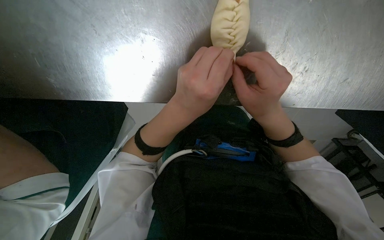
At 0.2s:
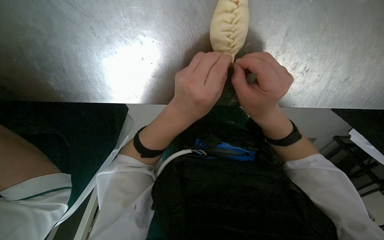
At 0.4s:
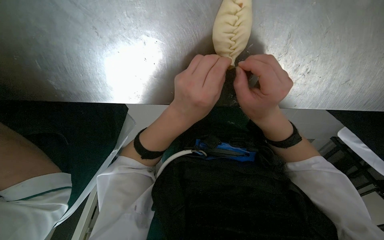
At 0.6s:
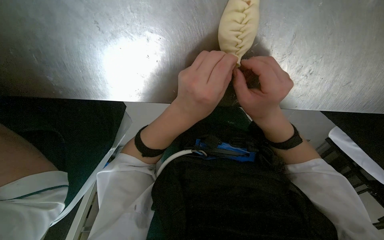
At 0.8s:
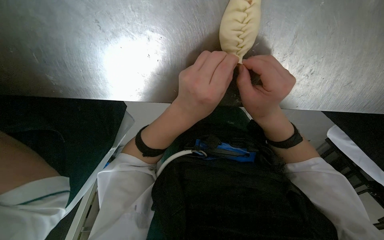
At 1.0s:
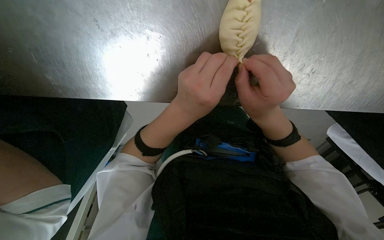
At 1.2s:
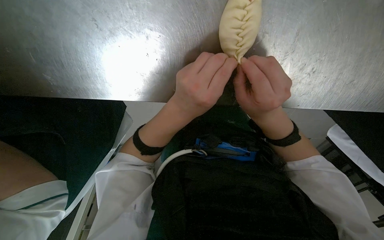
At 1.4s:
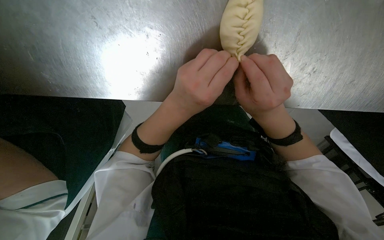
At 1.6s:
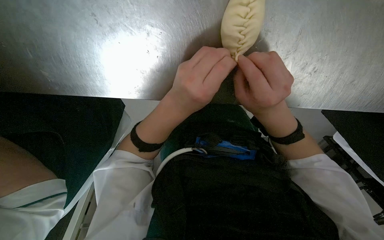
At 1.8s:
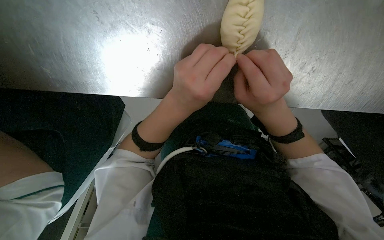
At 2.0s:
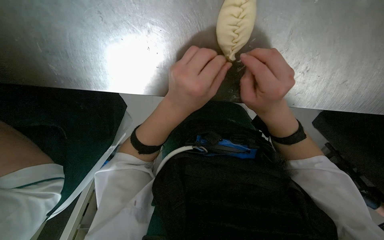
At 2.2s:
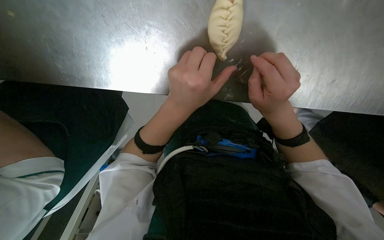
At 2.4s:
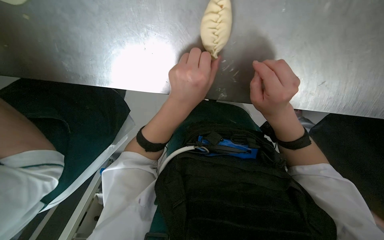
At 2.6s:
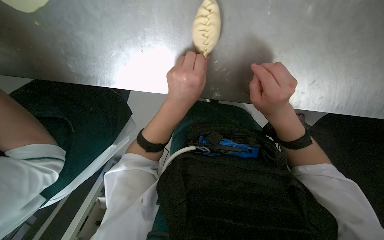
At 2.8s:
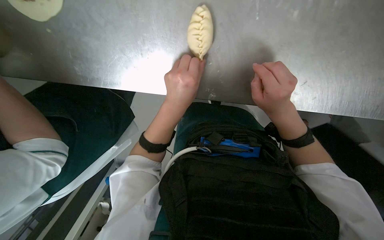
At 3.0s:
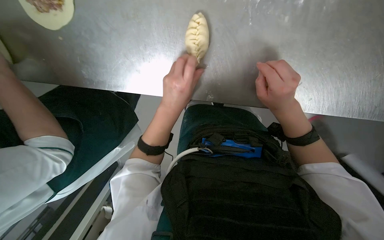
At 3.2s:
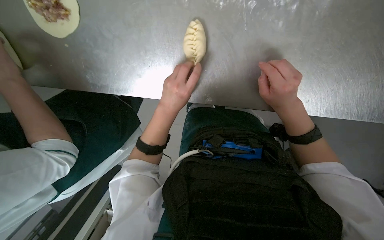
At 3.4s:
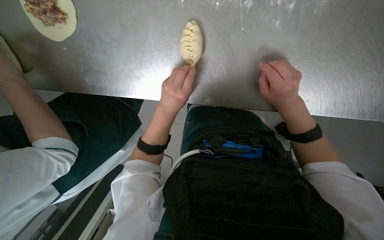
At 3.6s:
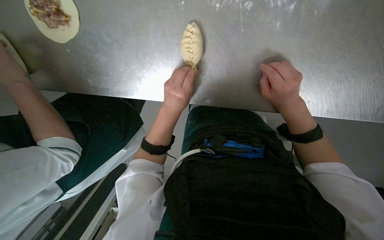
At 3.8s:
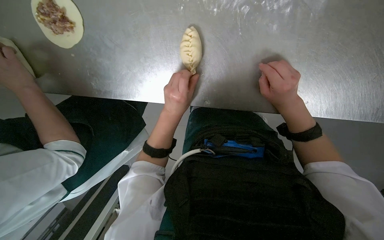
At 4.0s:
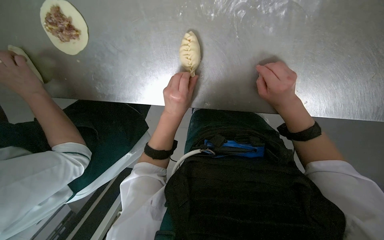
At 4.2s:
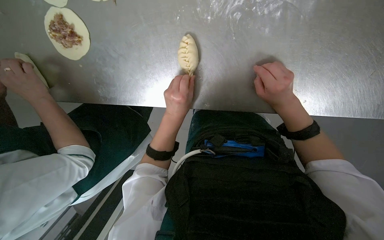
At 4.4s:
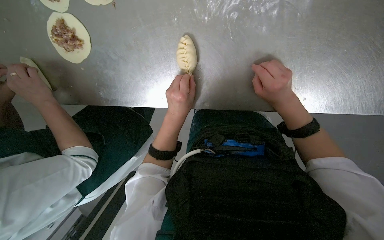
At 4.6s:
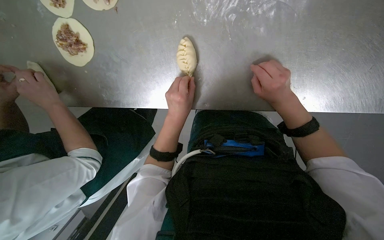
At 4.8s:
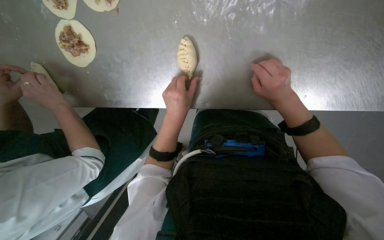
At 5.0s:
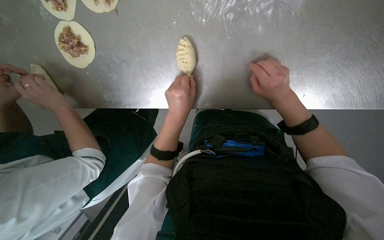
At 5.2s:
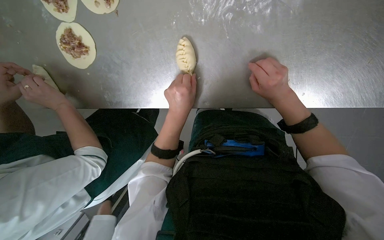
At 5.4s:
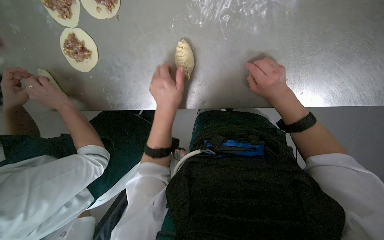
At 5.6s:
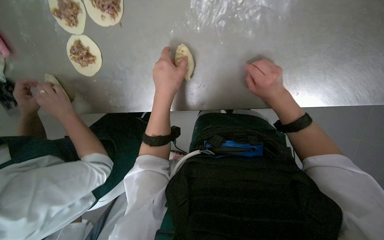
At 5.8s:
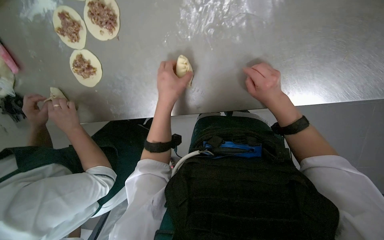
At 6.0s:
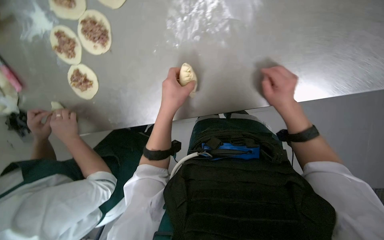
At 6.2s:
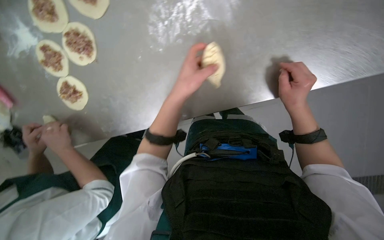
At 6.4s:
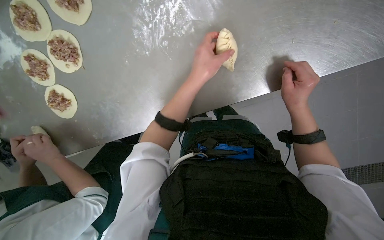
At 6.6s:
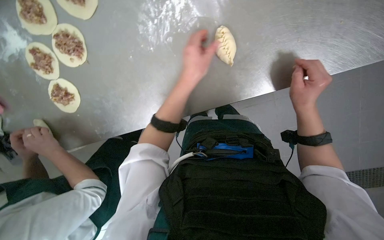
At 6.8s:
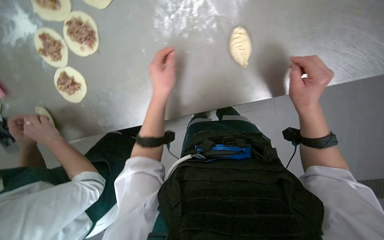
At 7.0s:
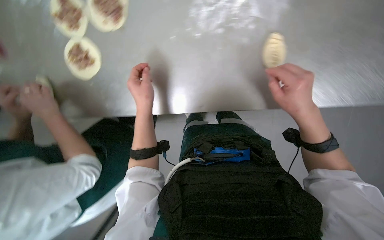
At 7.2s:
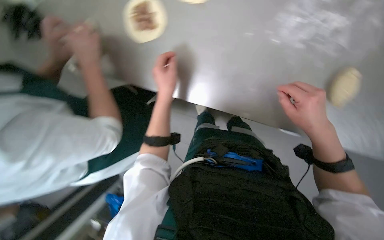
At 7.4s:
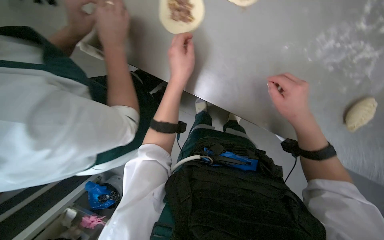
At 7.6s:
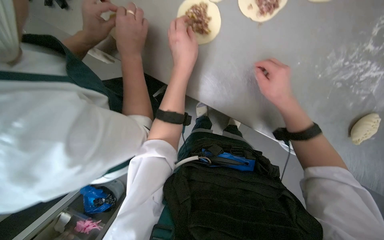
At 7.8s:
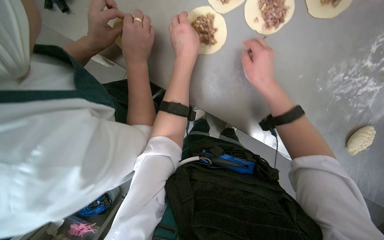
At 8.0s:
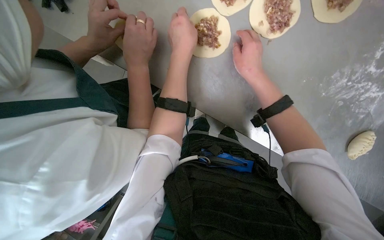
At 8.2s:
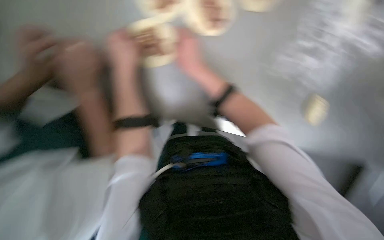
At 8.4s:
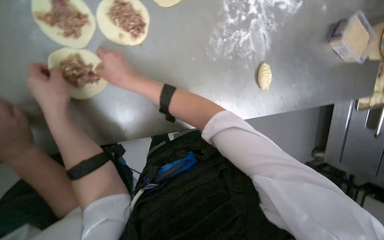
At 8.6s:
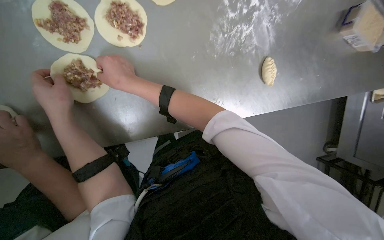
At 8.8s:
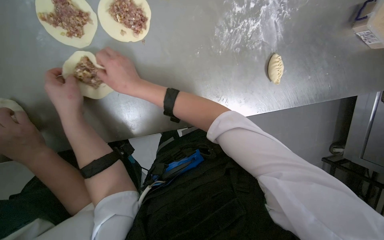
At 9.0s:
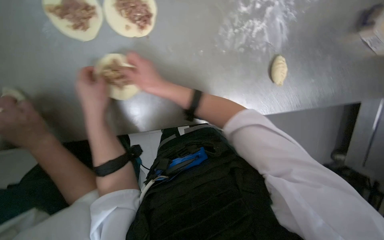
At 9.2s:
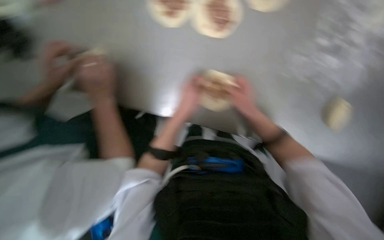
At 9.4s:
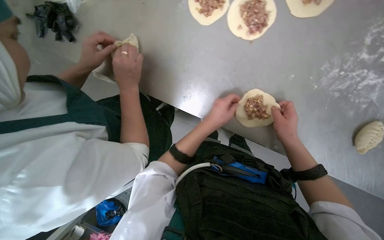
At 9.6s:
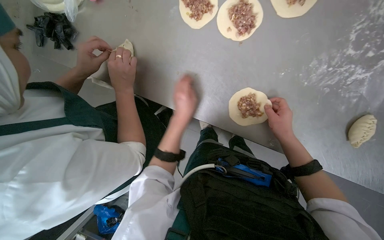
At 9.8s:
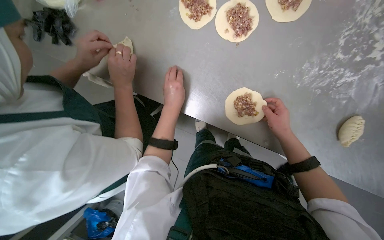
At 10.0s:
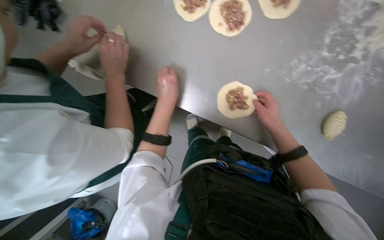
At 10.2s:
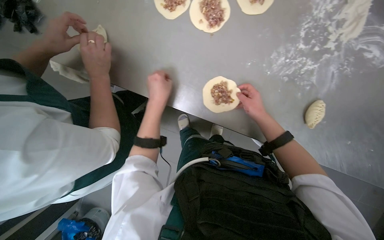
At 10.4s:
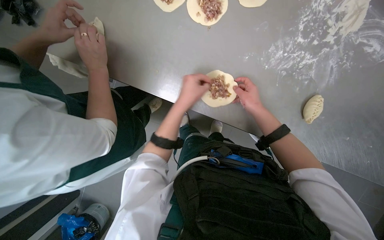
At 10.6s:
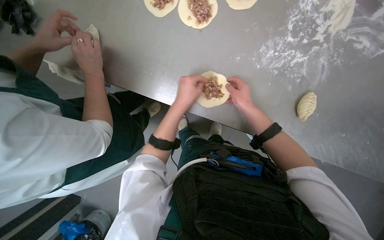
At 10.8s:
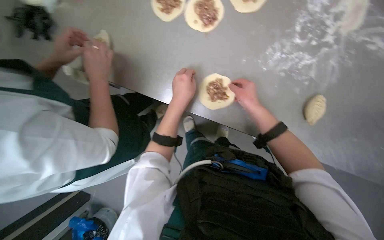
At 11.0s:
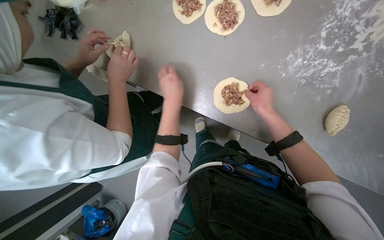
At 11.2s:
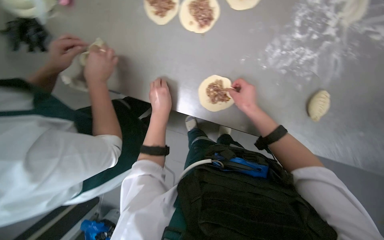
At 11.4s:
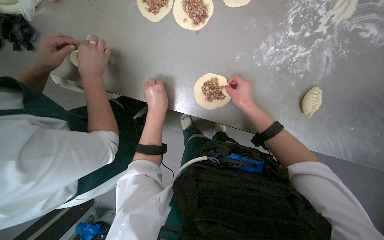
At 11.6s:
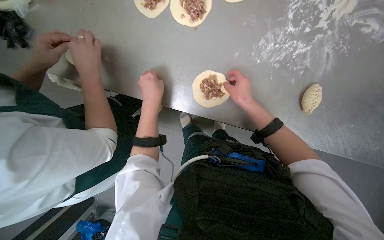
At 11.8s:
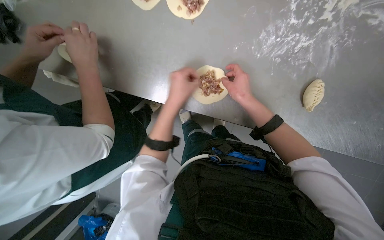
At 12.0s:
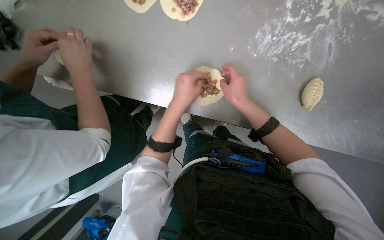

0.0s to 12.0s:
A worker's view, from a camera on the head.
Job: preparing food.
The whole recording: Sealing meat-filled dumplings. The worker continues sealing meat-filled dough circles, pinching the edges to form a braided pattern.
0.0s to 1.6s: The hands are busy where they are.
1.6s to 3.0s: The camera pitches upward, by some 15 degrees. The right hand shifts approximately 15 cm to the right.
3.0s to 4.4s: The hands work in one place, with small movements.
6.0s to 7.6s: The left hand travels to the right and back again, some 15 cm each way.
7.6s to 9.0s: The left hand moves to the left and down the picture, some 20 cm, while the right hand moves to the left, about 30 cm.
9.0s to 10.4s: The left hand moves left and right over about 30 cm, changing direction 2 times; the right hand heads to the right, covering some 35 cm.
10.4s to 12.0s: The hands stay close to where they were, moving slightly.

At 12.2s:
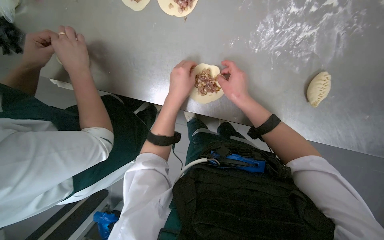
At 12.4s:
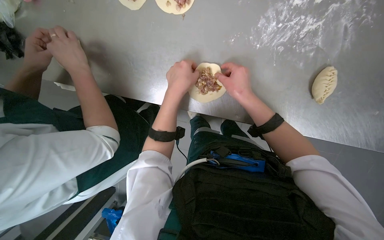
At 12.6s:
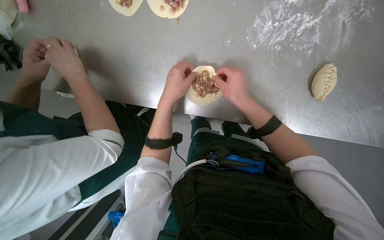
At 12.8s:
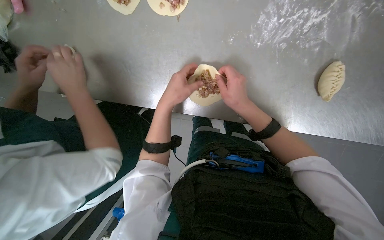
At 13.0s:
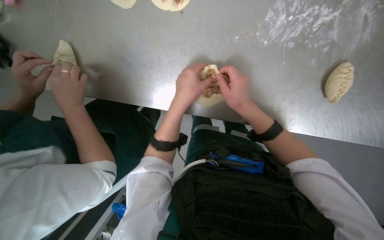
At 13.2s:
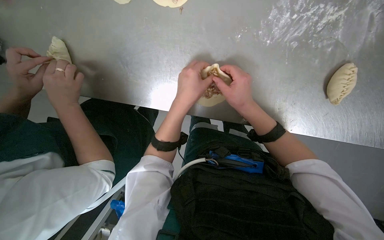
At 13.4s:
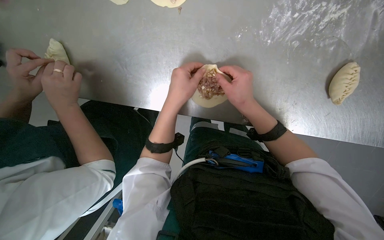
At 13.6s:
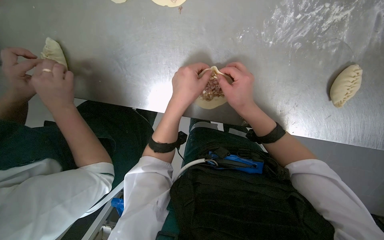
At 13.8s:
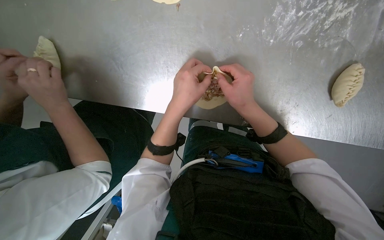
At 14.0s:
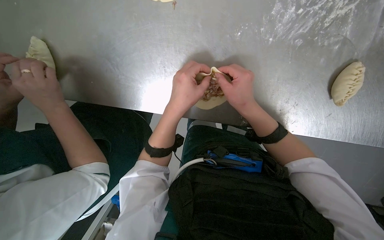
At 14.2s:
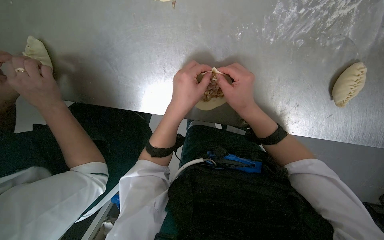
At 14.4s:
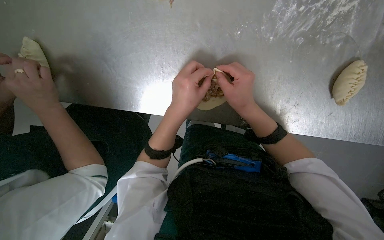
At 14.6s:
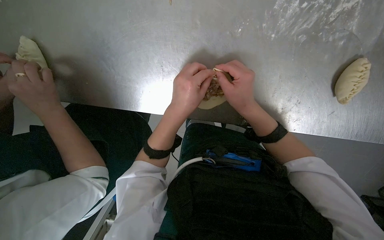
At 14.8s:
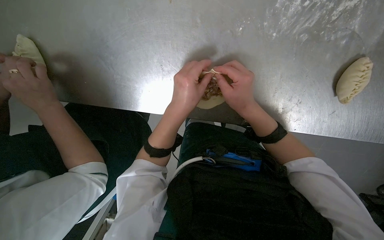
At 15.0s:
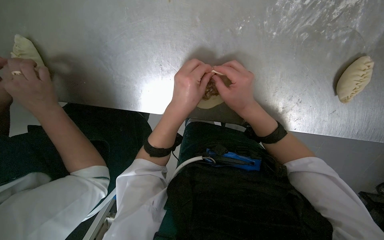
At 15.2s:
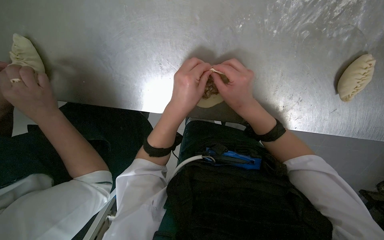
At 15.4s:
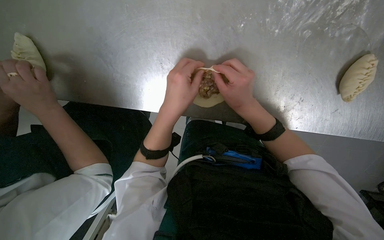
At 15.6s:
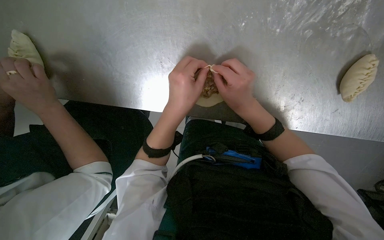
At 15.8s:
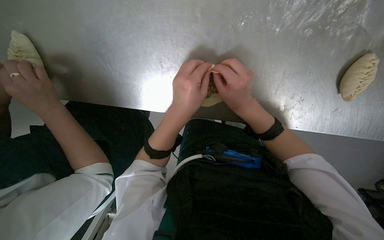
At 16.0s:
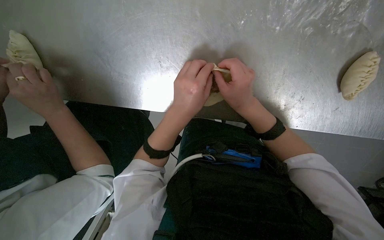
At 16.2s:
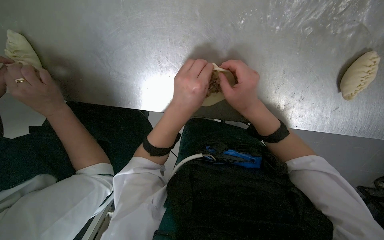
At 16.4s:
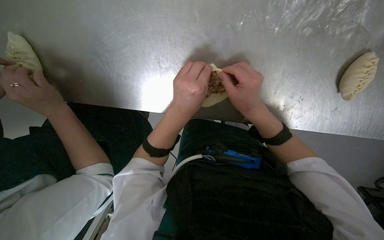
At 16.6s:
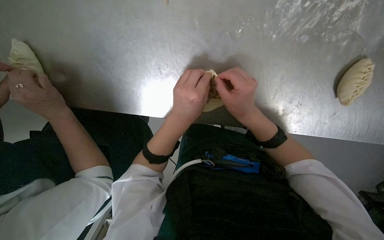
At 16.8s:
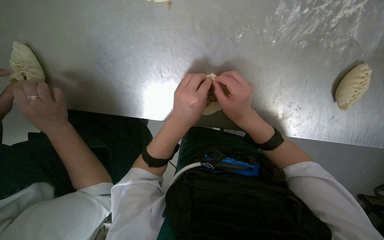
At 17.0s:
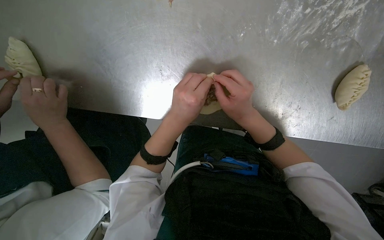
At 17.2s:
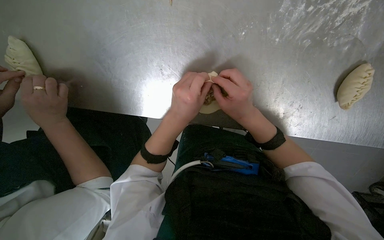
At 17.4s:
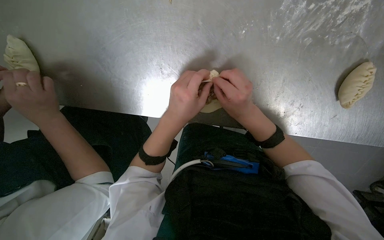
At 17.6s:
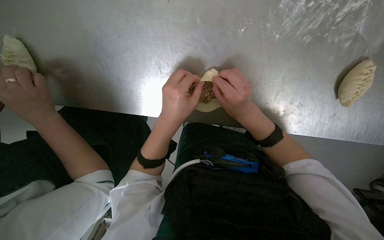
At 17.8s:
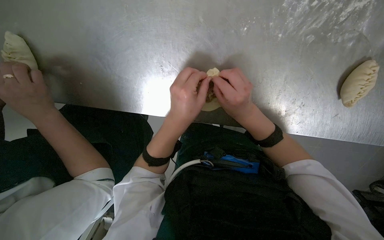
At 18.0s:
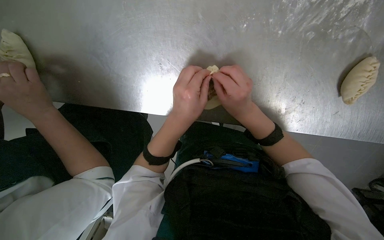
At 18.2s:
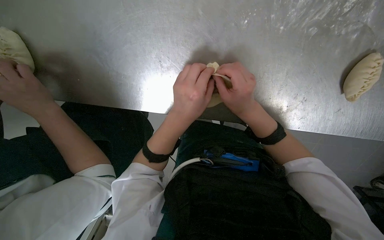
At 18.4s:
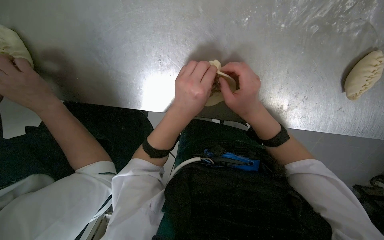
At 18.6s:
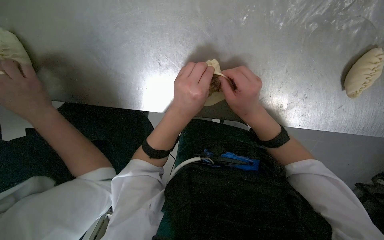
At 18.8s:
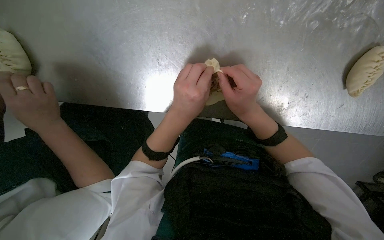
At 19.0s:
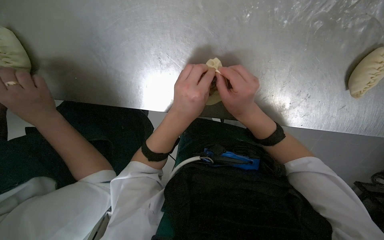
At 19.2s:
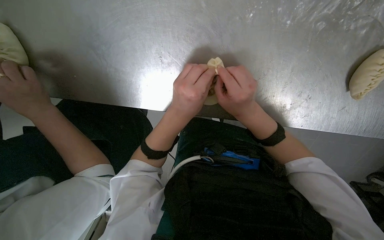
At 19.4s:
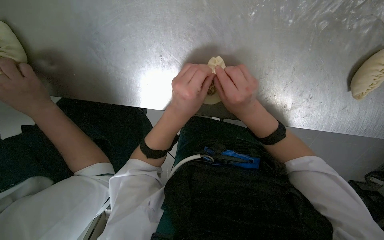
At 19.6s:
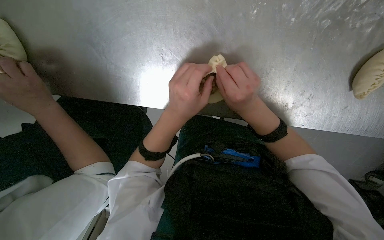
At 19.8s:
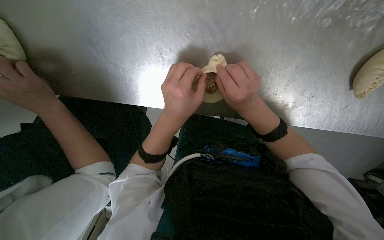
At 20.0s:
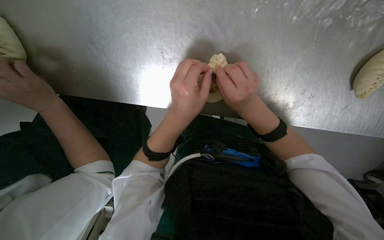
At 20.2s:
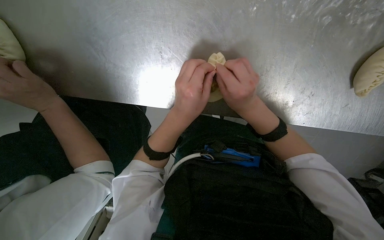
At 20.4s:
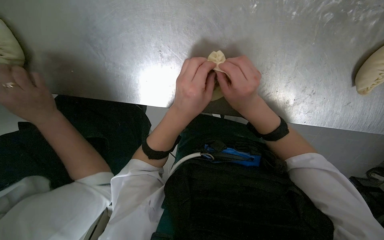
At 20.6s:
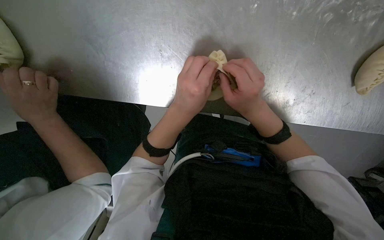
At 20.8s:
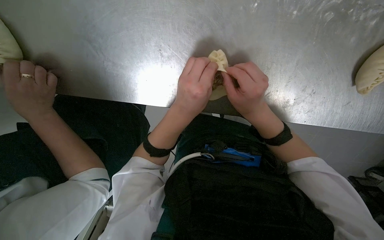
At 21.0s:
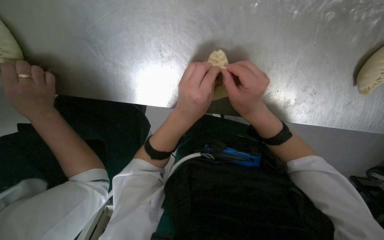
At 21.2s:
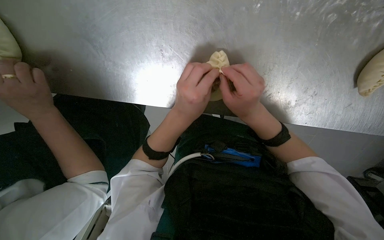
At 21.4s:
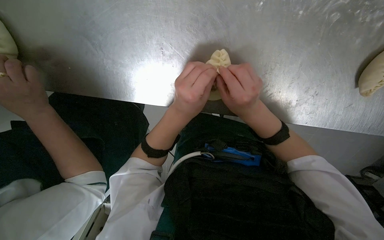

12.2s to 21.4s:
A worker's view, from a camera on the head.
Job: preparing food.
The whole recording: Sealing meat-filled dumplings. The worker continues sealing meat-filled dough circles, pinching the edges to form a braided pattern.
12.2s to 13.8s: The hands work in one place, with small movements.
13.8s to 21.4s: The hands make small movements and keep their place.
